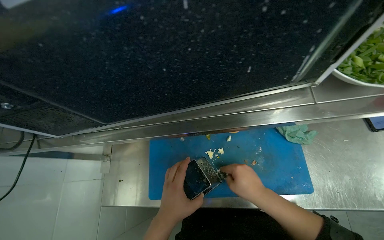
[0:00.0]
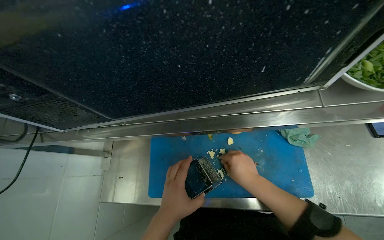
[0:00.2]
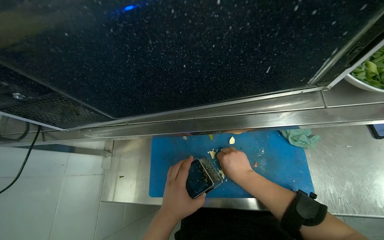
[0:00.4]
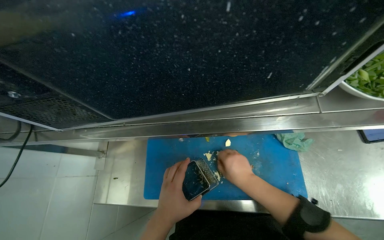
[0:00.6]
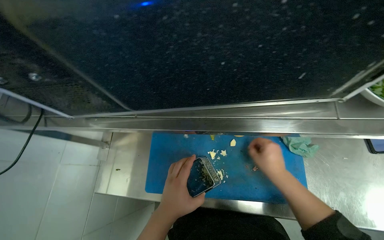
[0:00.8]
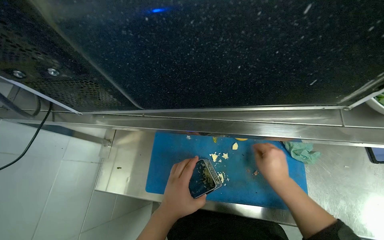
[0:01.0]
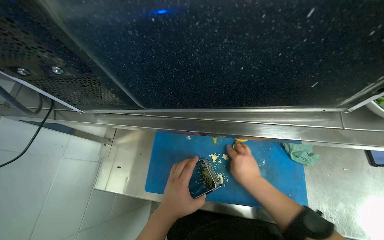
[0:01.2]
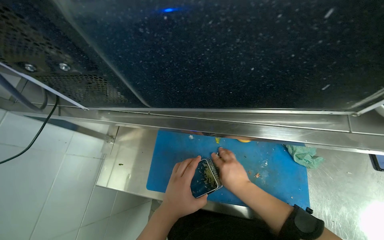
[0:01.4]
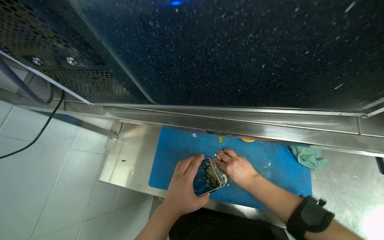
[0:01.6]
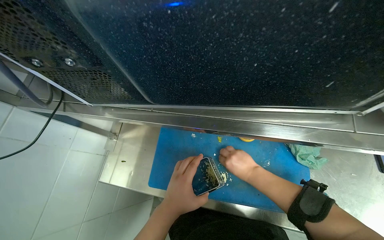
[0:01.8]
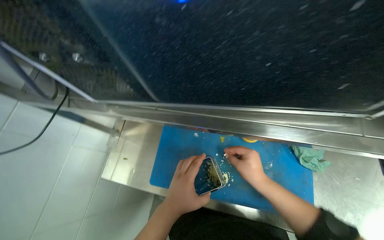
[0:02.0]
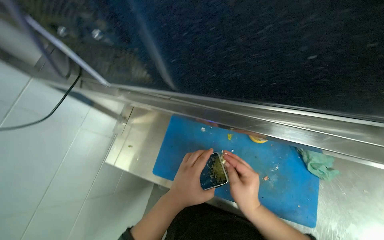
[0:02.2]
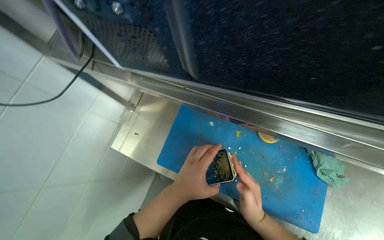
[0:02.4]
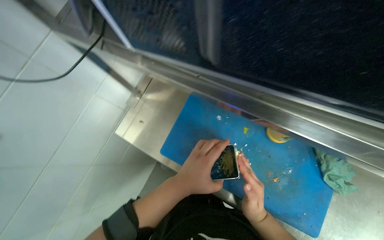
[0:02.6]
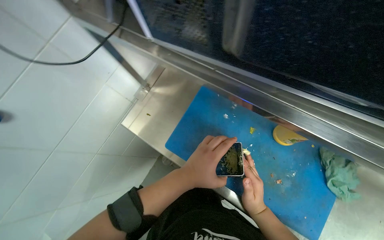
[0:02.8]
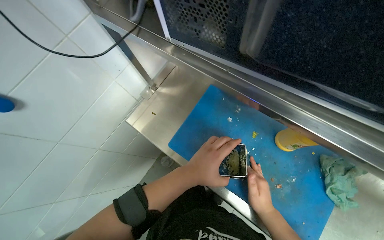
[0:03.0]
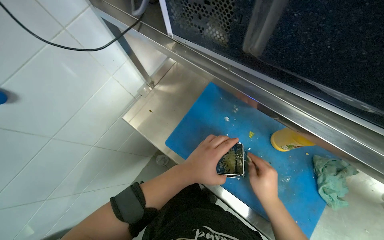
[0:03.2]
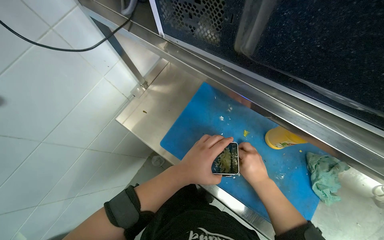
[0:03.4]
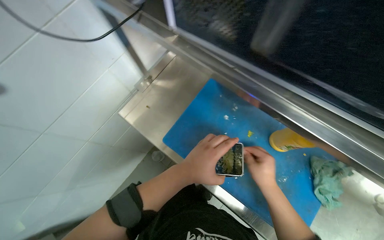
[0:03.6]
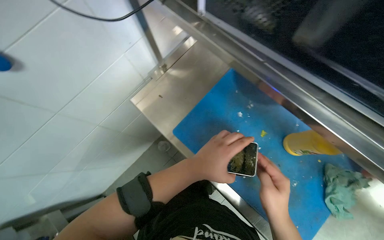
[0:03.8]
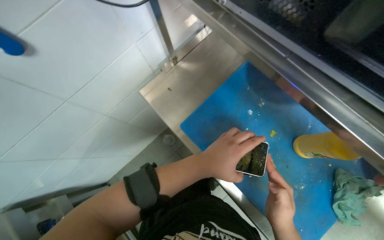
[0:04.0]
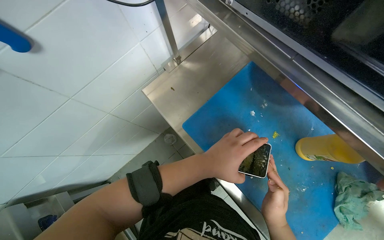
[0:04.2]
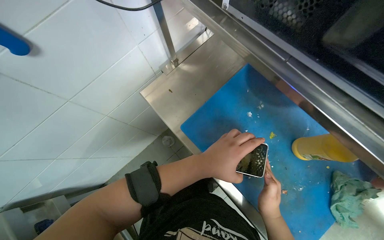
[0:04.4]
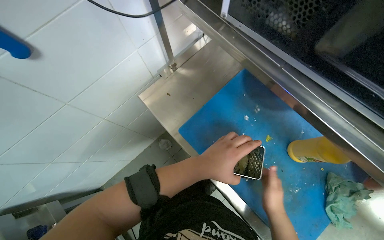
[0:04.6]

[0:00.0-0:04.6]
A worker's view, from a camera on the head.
Job: preparing food.
The whole recording: Grating ingredients for cooking. The worker grates an ingredient onto a cutting board.
0:00.0 to 0:01.6: The hands stay close to where they were, moving slightly.
0:03.0 to 0:04.6: The hands are busy where they are.

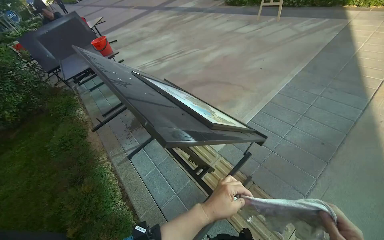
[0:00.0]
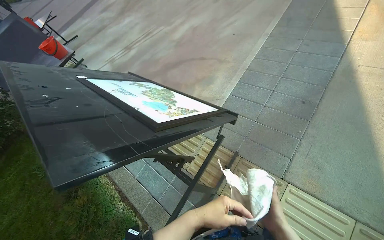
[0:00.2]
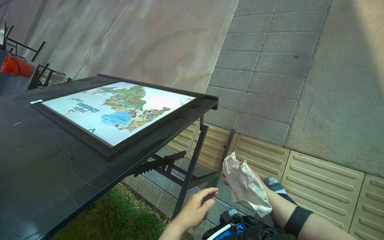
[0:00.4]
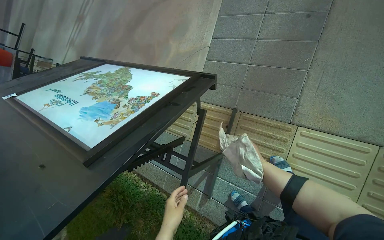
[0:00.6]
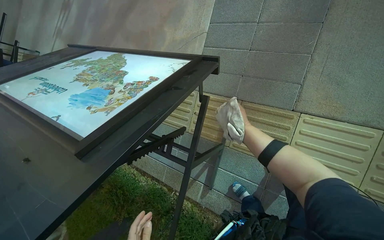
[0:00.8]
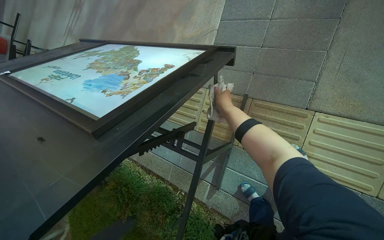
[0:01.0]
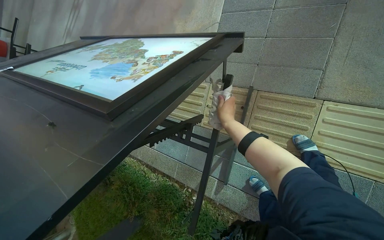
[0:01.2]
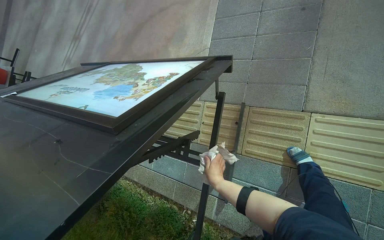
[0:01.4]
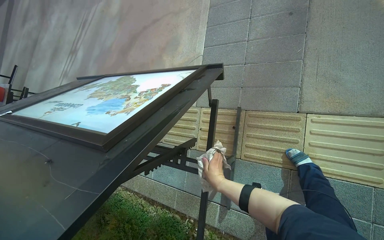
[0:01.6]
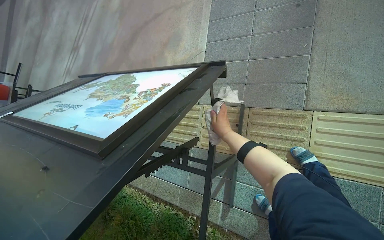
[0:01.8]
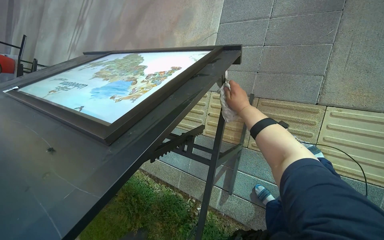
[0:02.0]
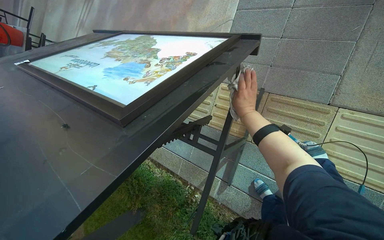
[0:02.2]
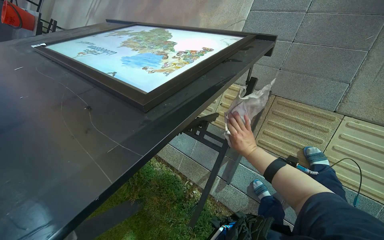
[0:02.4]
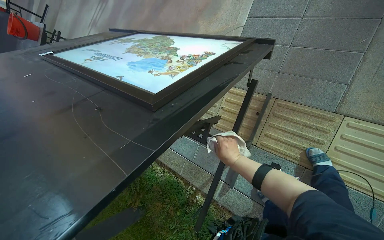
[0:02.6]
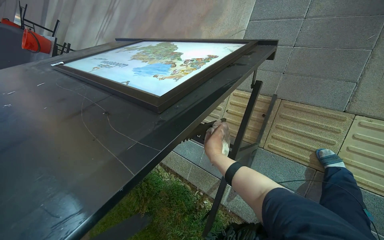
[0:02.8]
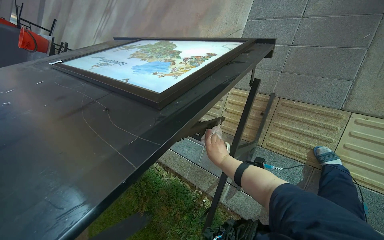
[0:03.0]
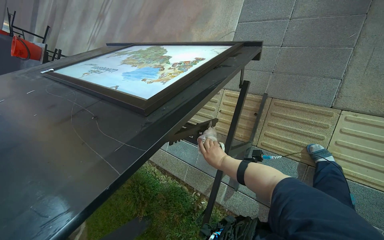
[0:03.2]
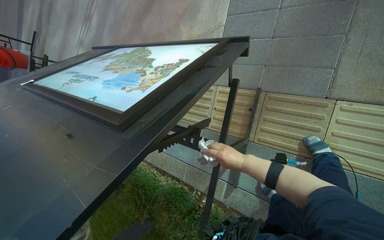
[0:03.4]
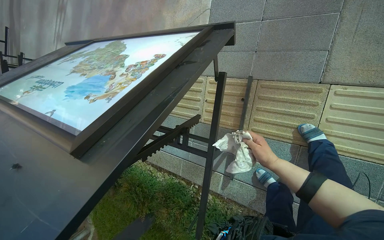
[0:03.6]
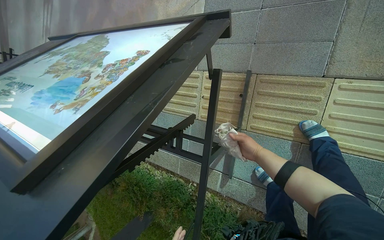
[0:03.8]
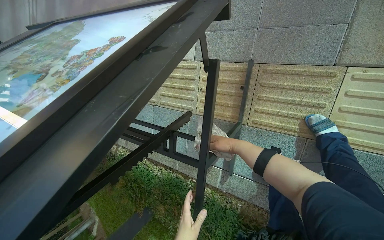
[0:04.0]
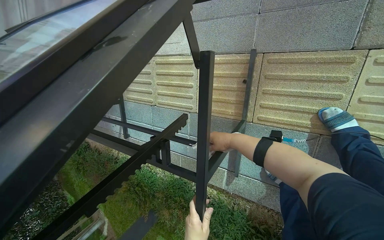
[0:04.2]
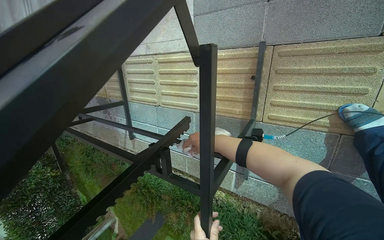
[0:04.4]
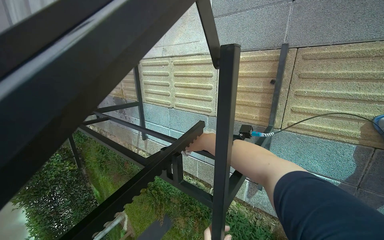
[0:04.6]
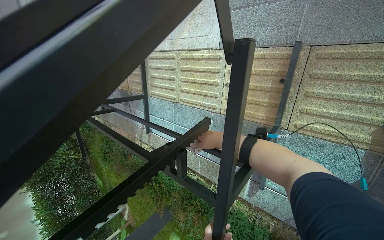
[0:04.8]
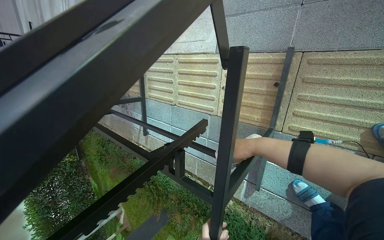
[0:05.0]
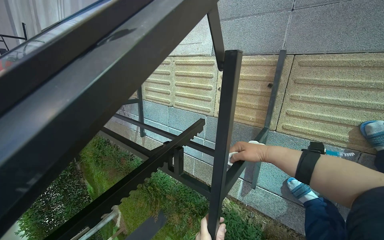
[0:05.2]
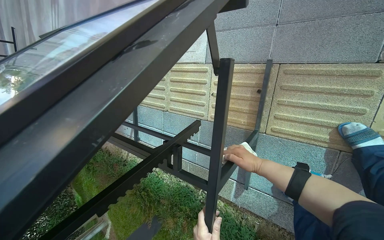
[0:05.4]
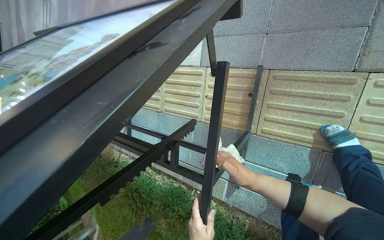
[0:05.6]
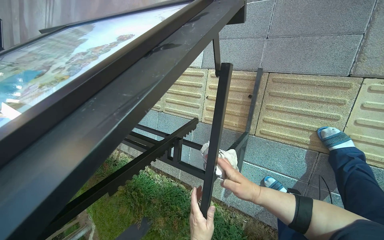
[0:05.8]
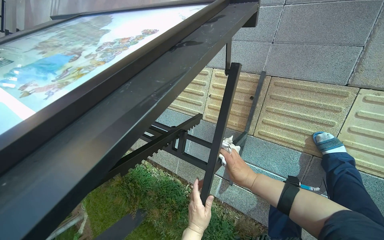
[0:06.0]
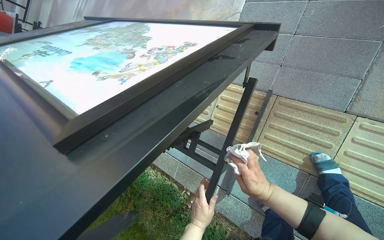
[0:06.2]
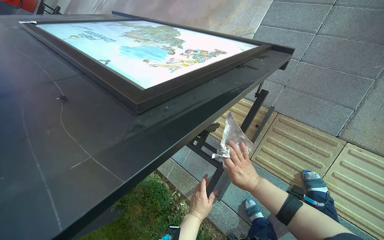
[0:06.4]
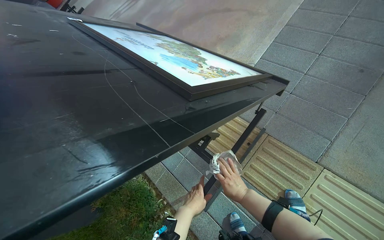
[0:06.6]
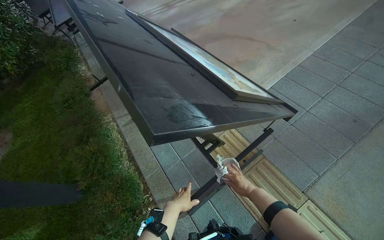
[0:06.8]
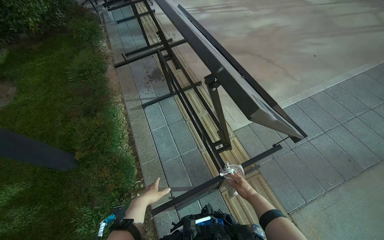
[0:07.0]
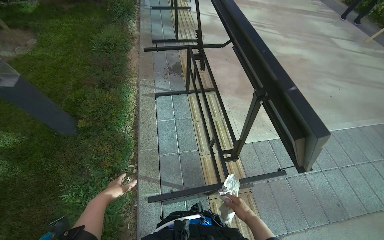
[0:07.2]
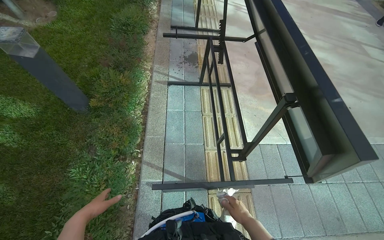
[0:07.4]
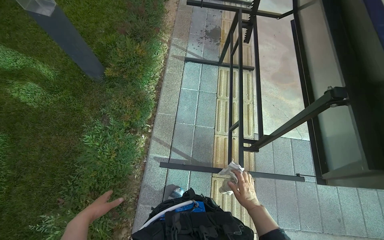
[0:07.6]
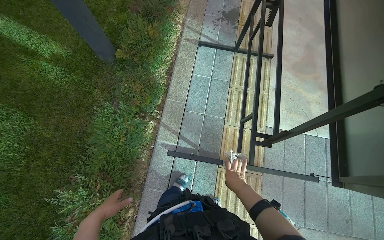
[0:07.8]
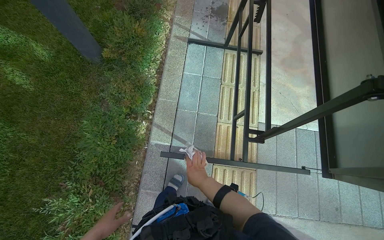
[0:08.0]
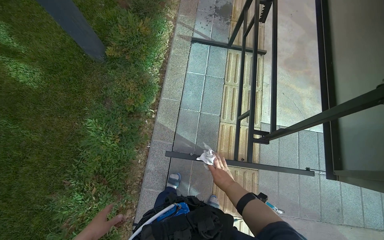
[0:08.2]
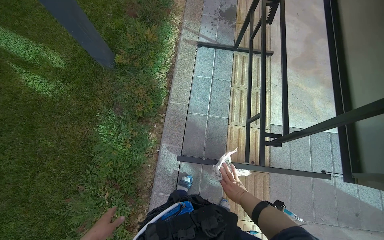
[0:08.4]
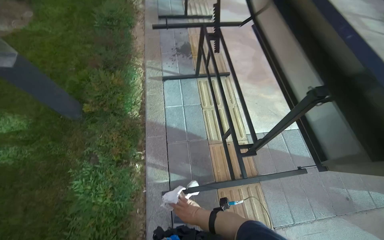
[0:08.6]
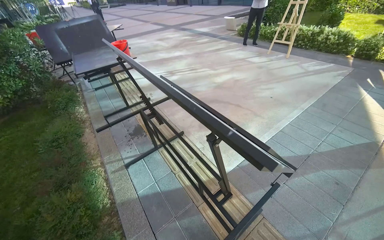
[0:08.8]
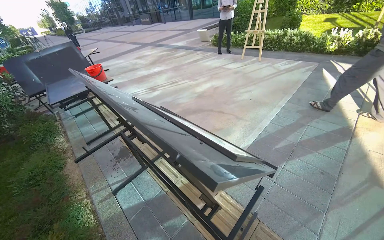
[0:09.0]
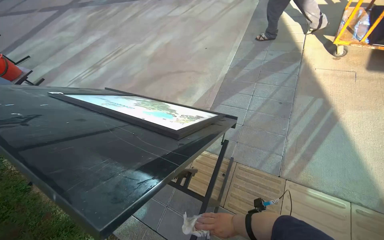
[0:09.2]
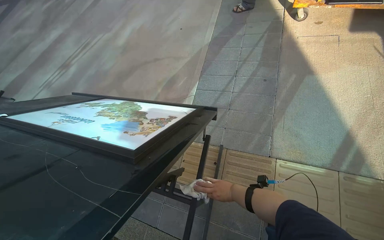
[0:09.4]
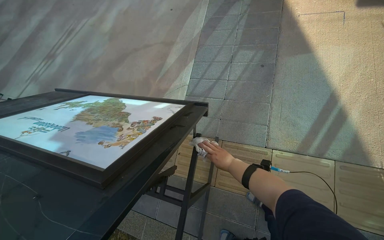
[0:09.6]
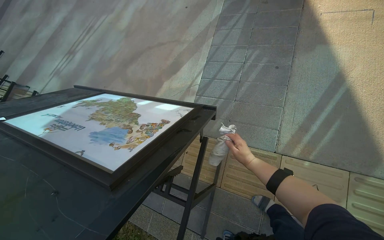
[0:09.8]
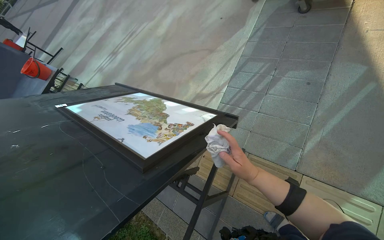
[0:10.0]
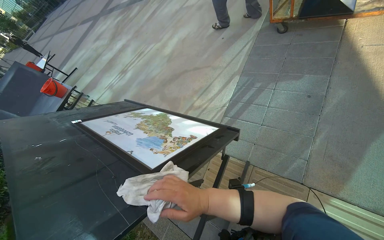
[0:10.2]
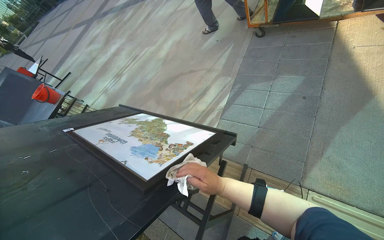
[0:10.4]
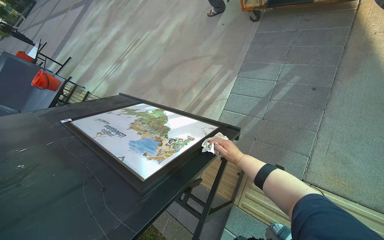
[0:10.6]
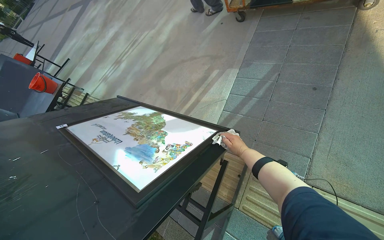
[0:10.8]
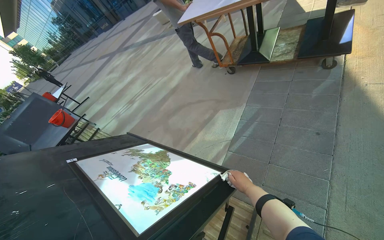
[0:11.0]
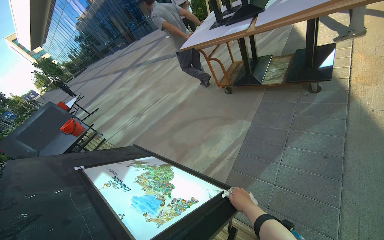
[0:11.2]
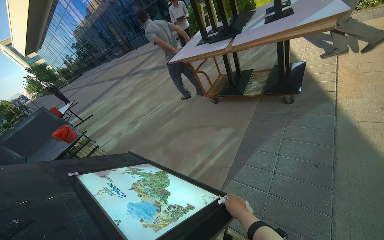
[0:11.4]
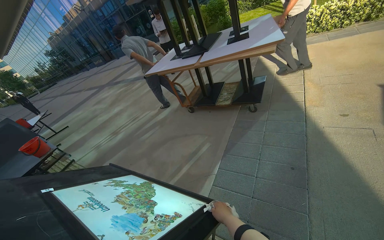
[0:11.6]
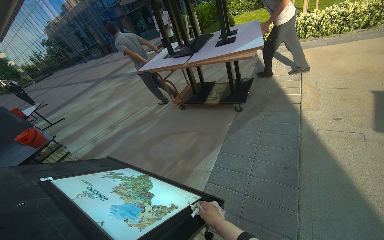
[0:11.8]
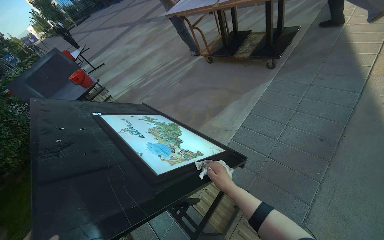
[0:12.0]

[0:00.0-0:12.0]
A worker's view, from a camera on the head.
Job: wiping surfaces.
The whole recording: Wiping table surface. The worker wipes the top surface of the table with a cloth.
0:00.0 to 0:01.6: The wearer looks approximately 20 degrees further downward. Everything in view rotates some 40 degrees counterclockwise.
0:01.6 to 0:03.0: The right hand reaches approximately 25 cm up the picture, then returns.
0:03.0 to 0:04.4: The head travels approximately 40 cm. The view tilts roughly 15 degrees downward.
0:04.4 to 0:06.0: The right hand heads nearer to the camera, to the right and down the picture, covering approximately 30 cm.
0:06.0 to 0:07.6: The camera travels roughly 70 cm. The scene turns about 85 degrees clockwise in the picture.
0:07.6 to 0:09.0: The head turns to the right by approximately 55 degrees. The view tilts approximately 30 degrees upward.
0:09.0 to 0:10.4: The camera is carried roughly 40 cm. The view tips downward by about 20 degrees.

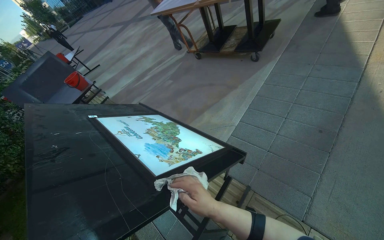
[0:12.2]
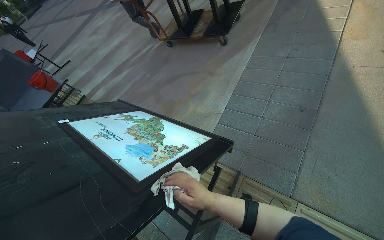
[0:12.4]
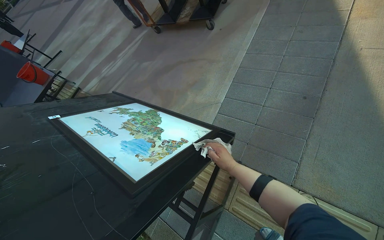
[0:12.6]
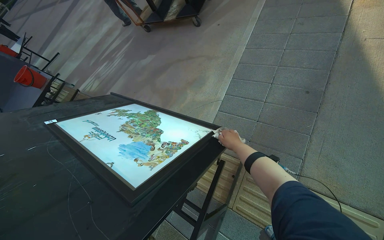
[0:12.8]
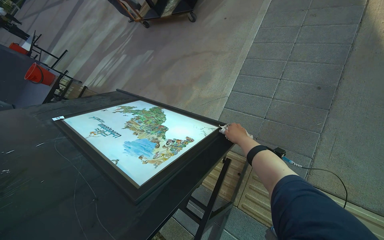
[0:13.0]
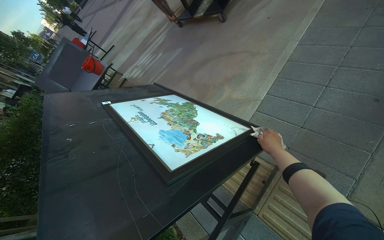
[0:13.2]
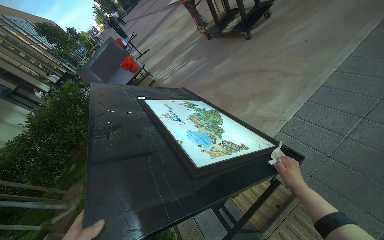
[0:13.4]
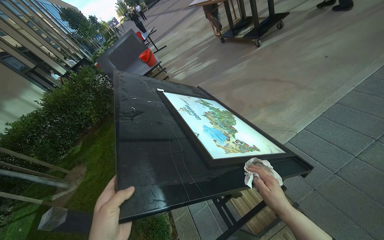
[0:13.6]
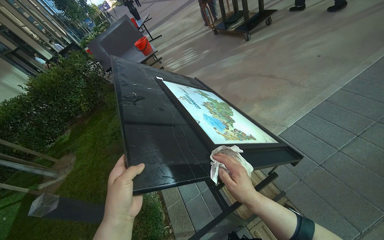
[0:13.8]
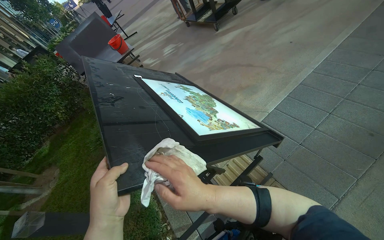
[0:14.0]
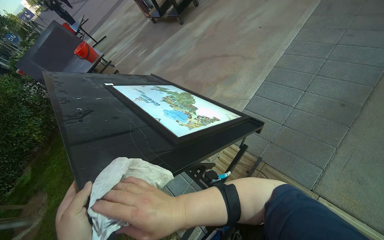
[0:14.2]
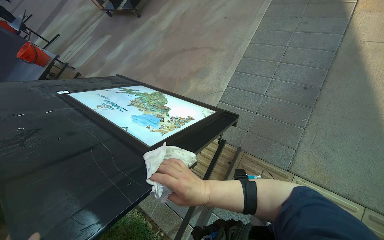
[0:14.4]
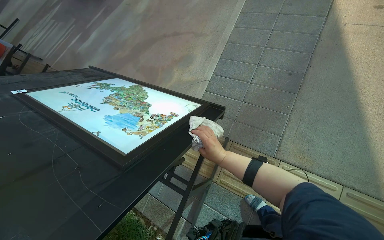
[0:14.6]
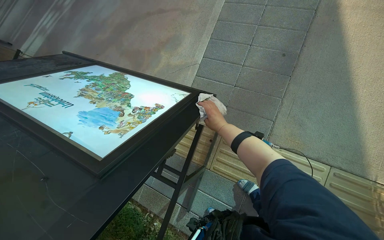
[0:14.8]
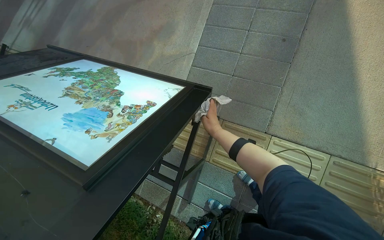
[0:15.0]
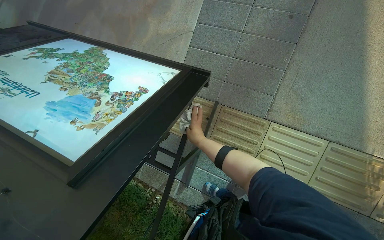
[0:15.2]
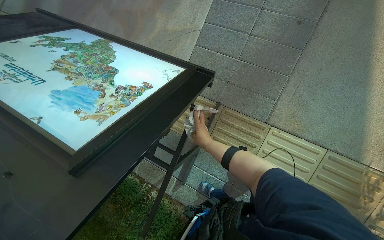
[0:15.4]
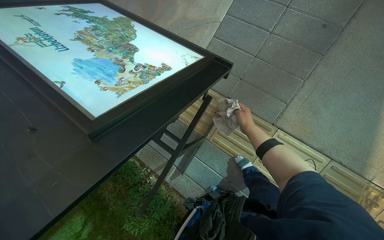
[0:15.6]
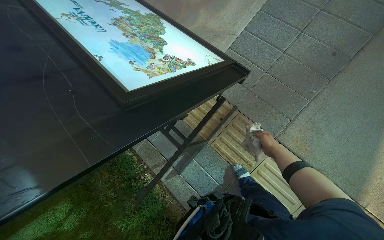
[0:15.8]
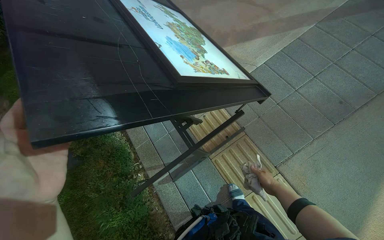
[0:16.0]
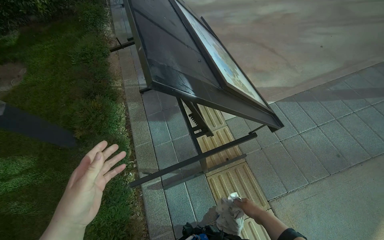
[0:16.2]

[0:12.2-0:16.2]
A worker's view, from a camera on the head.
Job: wiping surfaces.
The whole recording: Wiping table surface. The worker wipes the top surface of the table with a cloth.
0:12.2 to 0:13.6: The wearer's head swings roughly 20 degrees to the left.
0:13.6 to 0:14.8: The head turns to the right by about 40 degrees. The view tips downward by roughly 20 degrees. The right hand moves farther from the camera, about 10 cm.
0:14.8 to 0:16.2: Everything in view rotates roughly 50 degrees clockwise.
